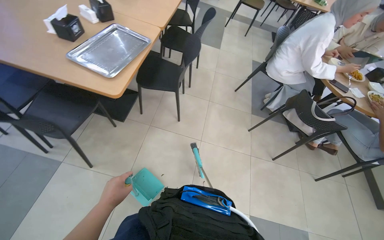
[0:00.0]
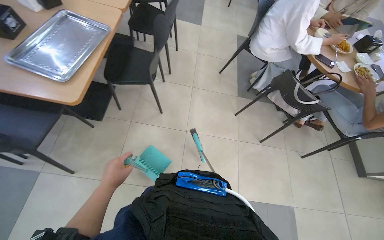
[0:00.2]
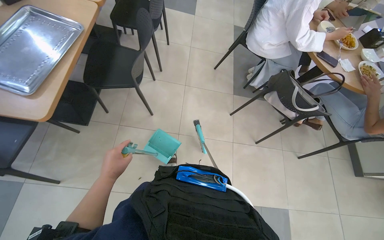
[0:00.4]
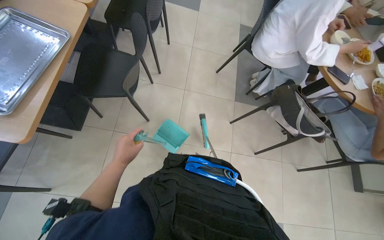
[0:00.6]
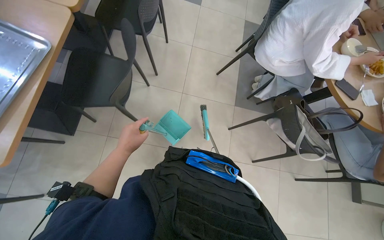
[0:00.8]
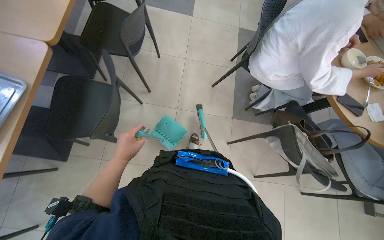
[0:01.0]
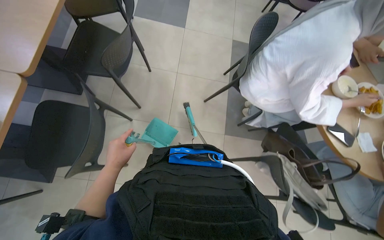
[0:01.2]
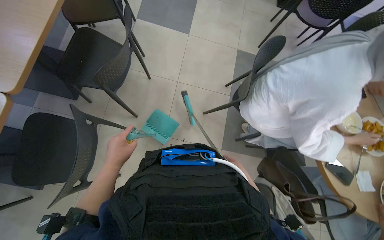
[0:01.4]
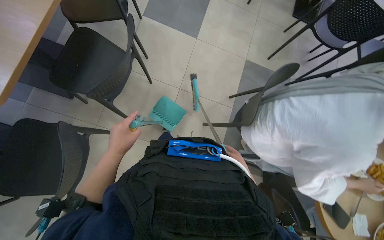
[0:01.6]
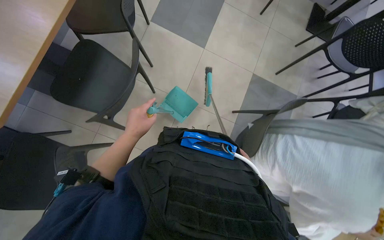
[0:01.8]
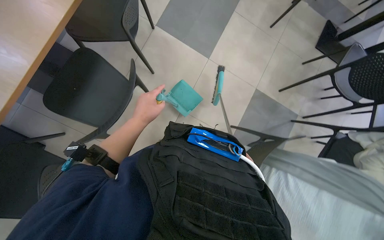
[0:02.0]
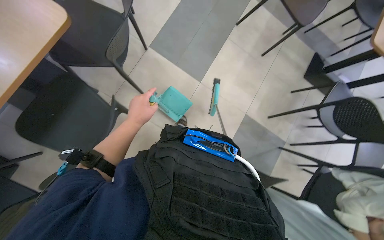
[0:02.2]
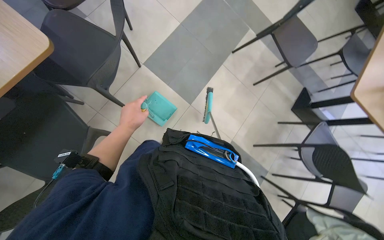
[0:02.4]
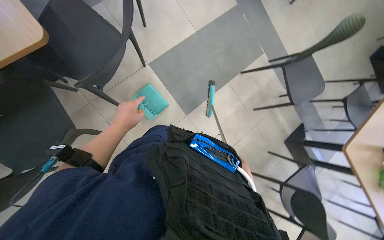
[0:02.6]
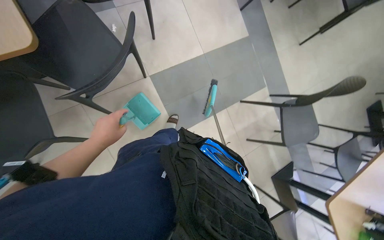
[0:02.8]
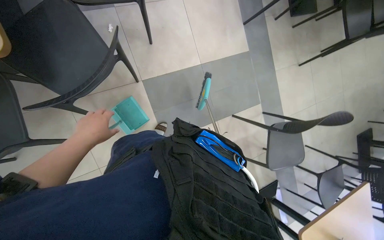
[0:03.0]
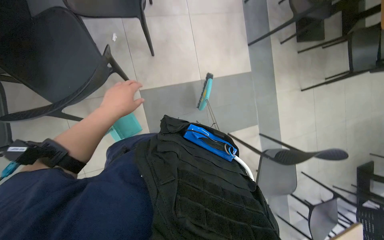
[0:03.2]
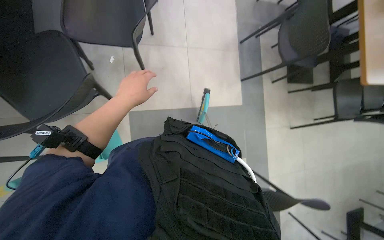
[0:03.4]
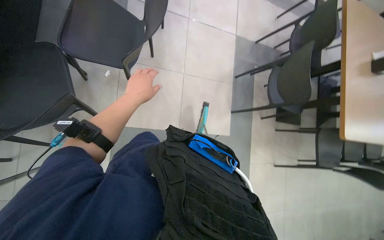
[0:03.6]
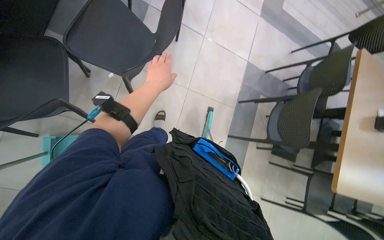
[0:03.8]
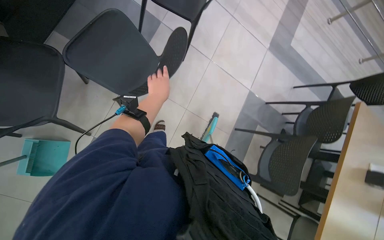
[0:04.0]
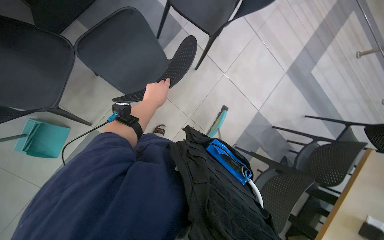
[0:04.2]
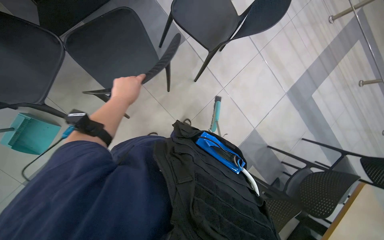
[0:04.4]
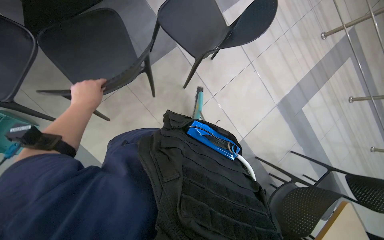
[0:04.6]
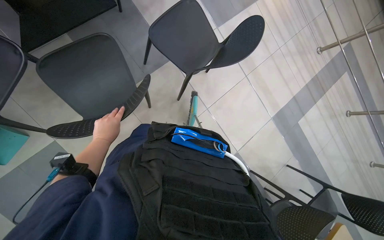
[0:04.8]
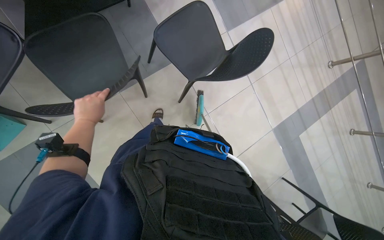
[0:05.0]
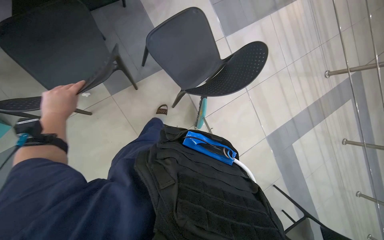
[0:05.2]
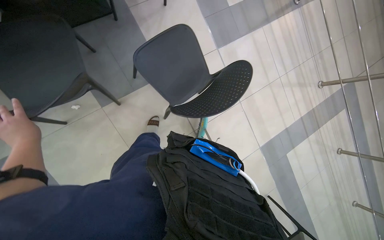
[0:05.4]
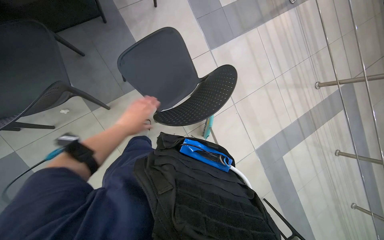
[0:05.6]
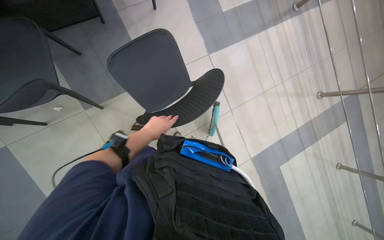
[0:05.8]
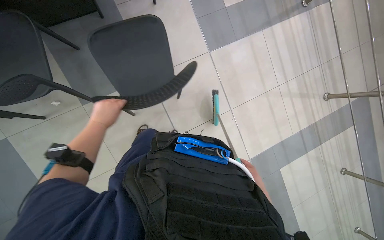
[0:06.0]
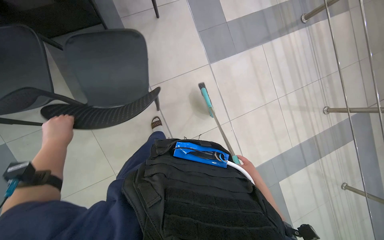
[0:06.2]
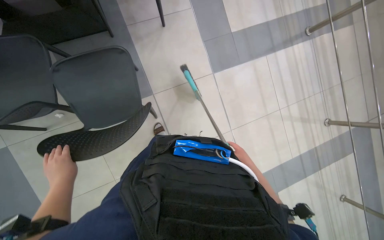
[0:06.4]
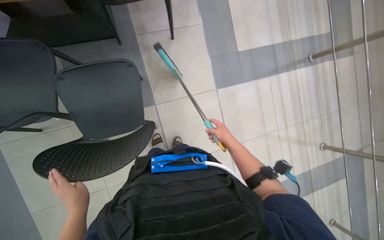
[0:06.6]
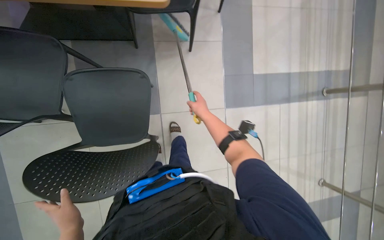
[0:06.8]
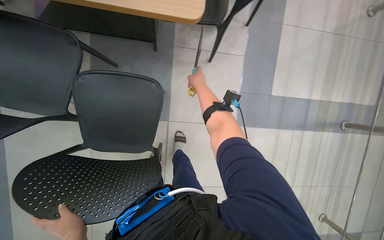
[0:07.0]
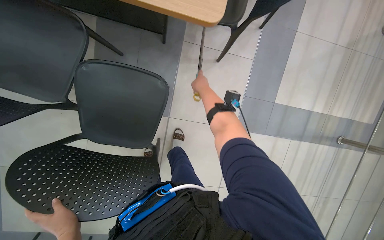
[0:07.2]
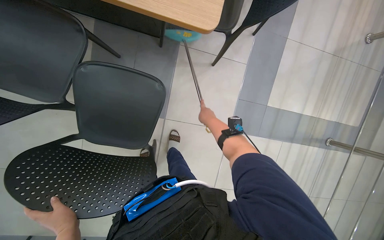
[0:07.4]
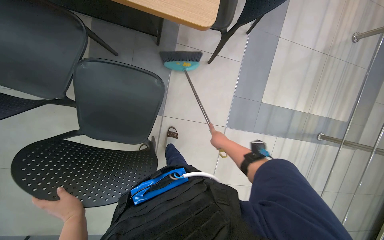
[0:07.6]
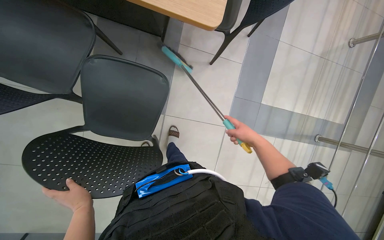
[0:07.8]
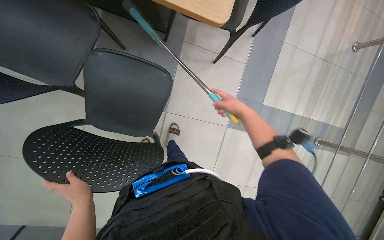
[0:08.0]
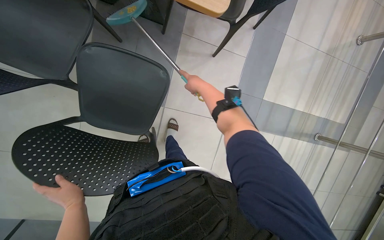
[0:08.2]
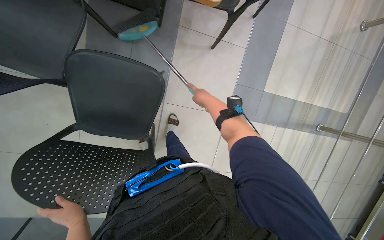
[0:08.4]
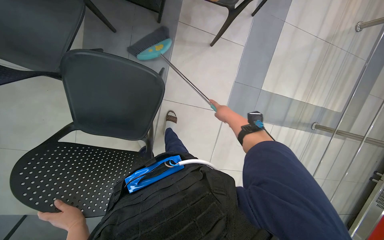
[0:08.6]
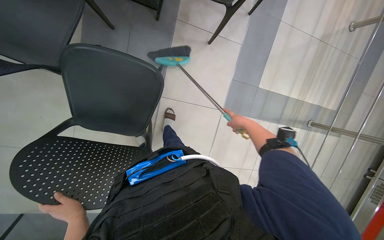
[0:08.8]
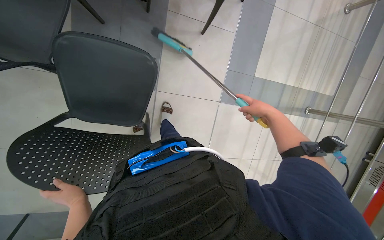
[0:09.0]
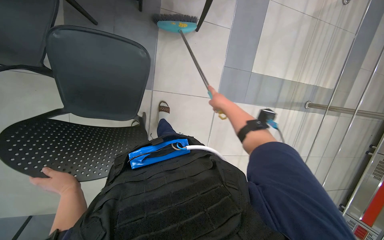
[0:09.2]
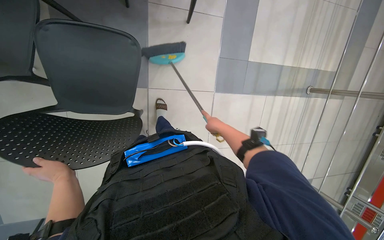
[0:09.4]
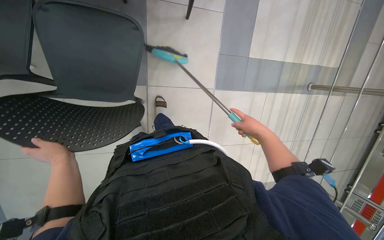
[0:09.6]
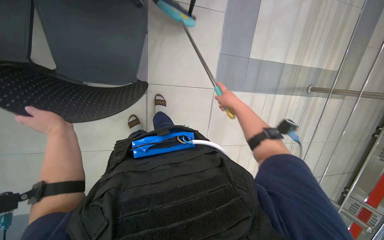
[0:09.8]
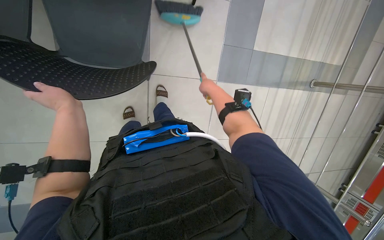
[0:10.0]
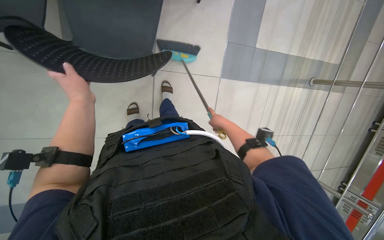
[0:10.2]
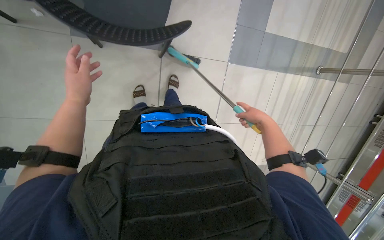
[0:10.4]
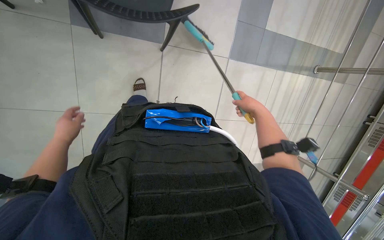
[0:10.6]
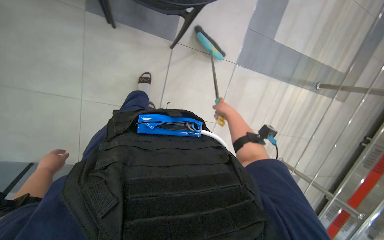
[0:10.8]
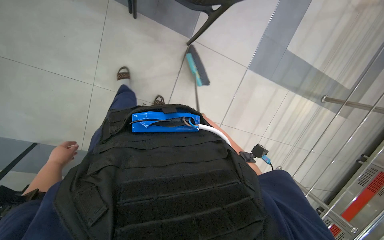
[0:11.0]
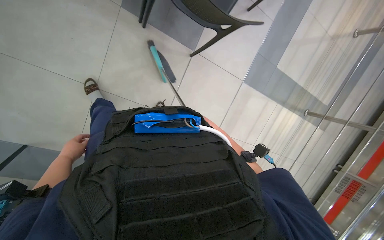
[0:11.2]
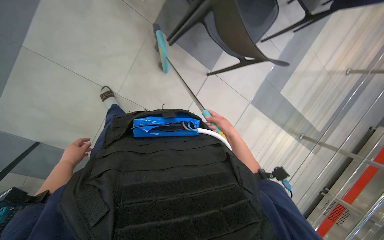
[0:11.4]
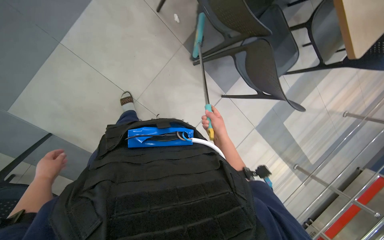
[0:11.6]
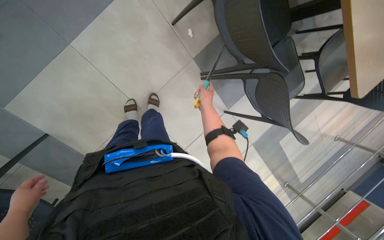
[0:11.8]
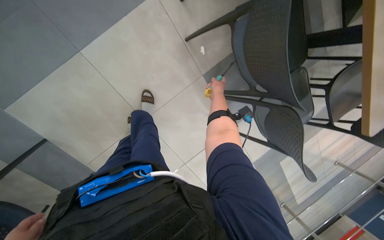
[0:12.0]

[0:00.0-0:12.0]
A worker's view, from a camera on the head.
Job: sweeping floor.
The whole recording: Sweeping cafeteria floor. The worker sweeps the cafeteria floor with a squeegee and dustpan, then disposes of the collected debris.
0:00.0 to 0:01.6: The head travels some 1.5 m. The wearer looks about 20 degrees further downward.
0:01.6 to 0:03.0: The camera travels about 1 m. The scene turns approximately 50 degrees clockwise in the picture.
0:03.0 to 0:04.4: The wearer moves about 70 cm. The view tilts some 25 degrees upward. Everything in view rotates some 60 degrees clockwise.
0:04.4 to 0:06.0: The camera travels roughly 70 cm.
0:06.0 to 0:07.6: The camera is carried about 40 cm. The scene turns approximately 35 degrees clockwise in the picture.
0:07.6 to 0:09.0: The right hand travels nearer to the camera and to the right by approximately 15 cm.
0:09.0 to 0:10.4: The right hand moves left and right over approximately 20 cm, changing direction 3 times, while the left hand moves up the picture, about 20 cm.
0:10.4 to 0:12.0: The wearer moves roughly 80 cm. The camera is aimed some 15 degrees further to the right. Everything in view rotates some 45 degrees clockwise.

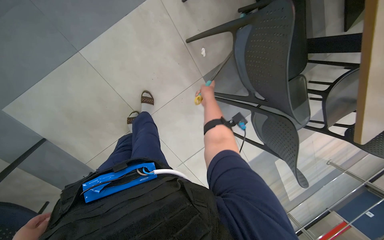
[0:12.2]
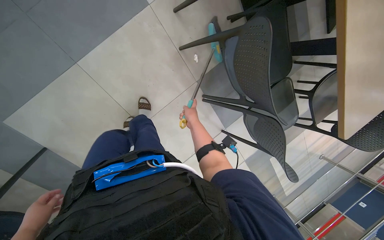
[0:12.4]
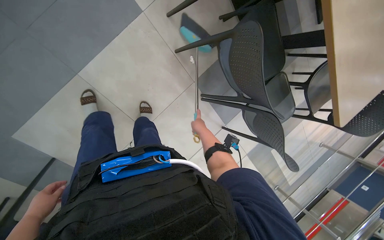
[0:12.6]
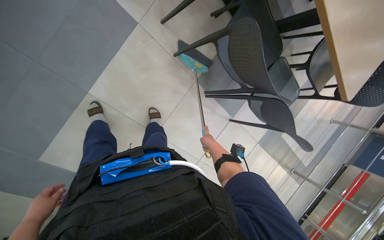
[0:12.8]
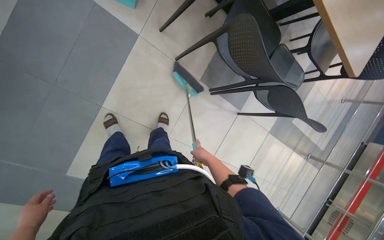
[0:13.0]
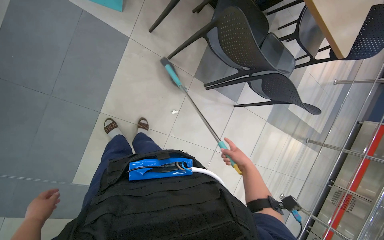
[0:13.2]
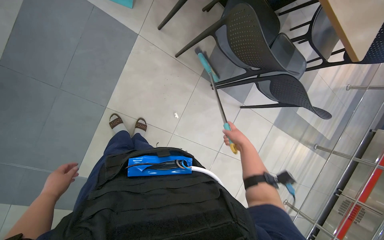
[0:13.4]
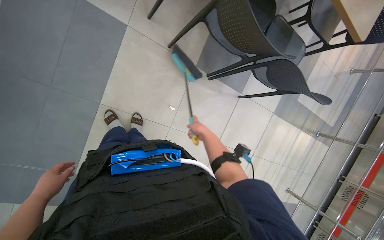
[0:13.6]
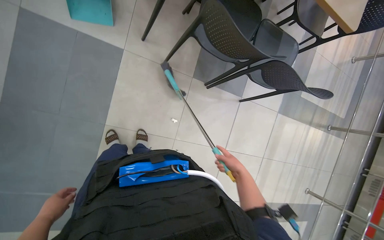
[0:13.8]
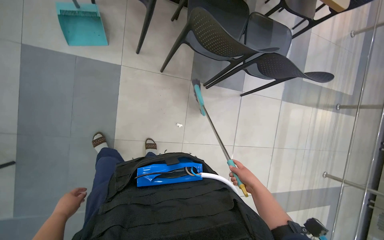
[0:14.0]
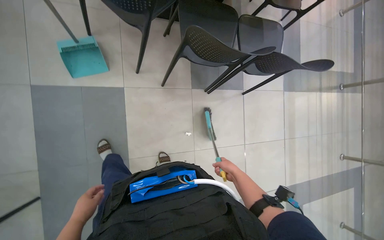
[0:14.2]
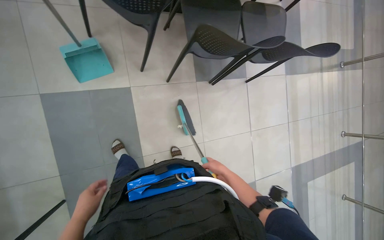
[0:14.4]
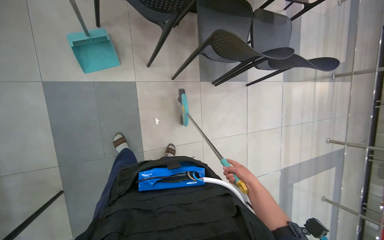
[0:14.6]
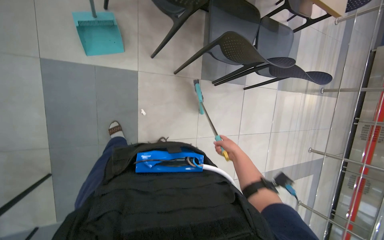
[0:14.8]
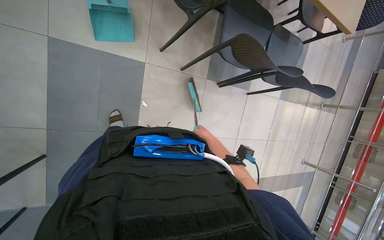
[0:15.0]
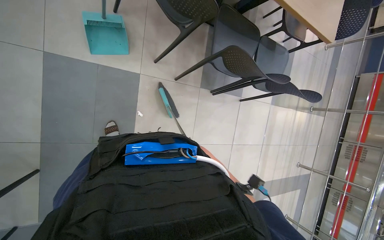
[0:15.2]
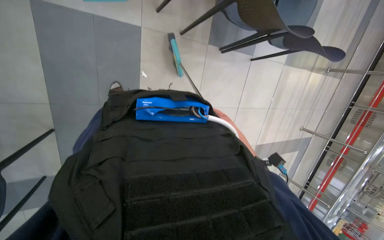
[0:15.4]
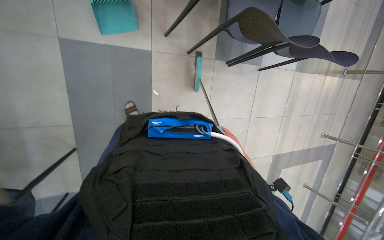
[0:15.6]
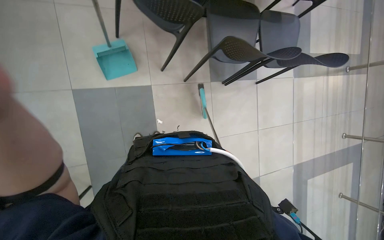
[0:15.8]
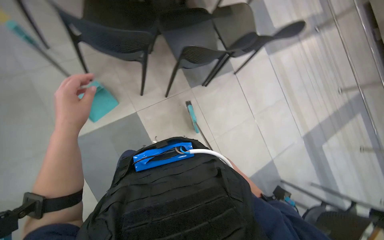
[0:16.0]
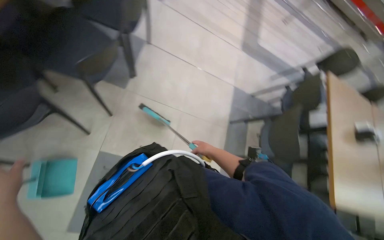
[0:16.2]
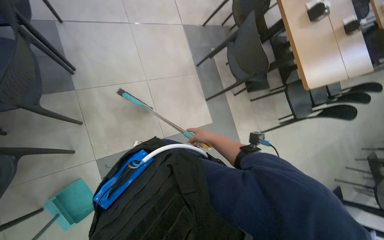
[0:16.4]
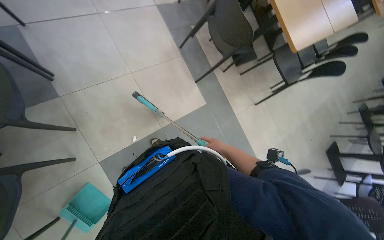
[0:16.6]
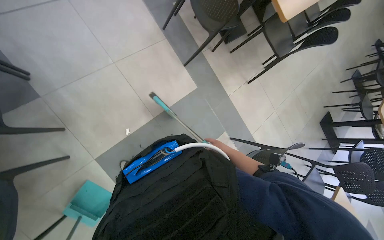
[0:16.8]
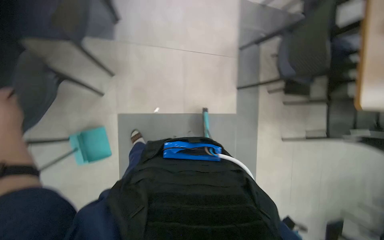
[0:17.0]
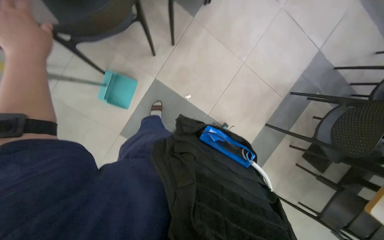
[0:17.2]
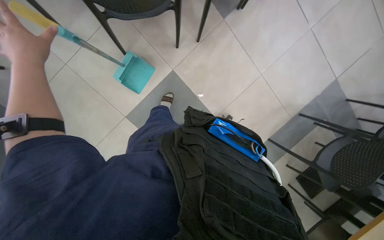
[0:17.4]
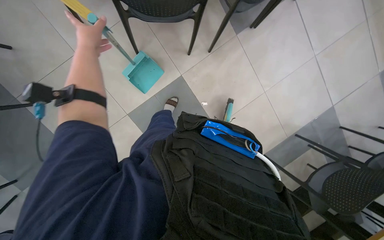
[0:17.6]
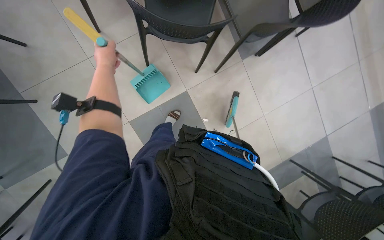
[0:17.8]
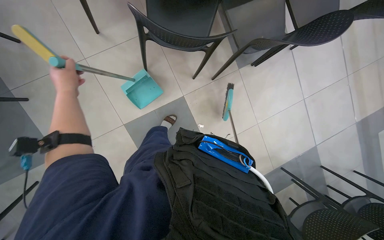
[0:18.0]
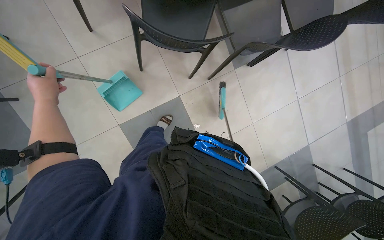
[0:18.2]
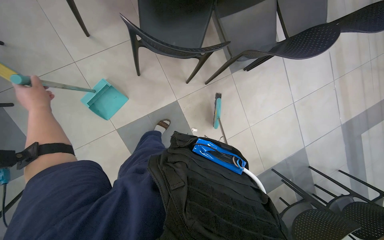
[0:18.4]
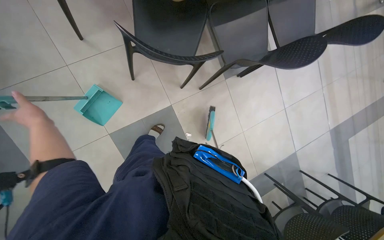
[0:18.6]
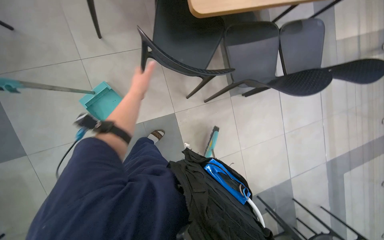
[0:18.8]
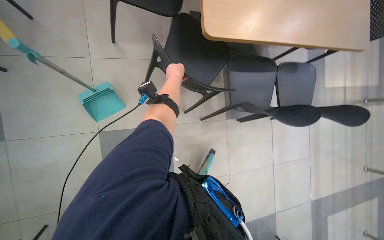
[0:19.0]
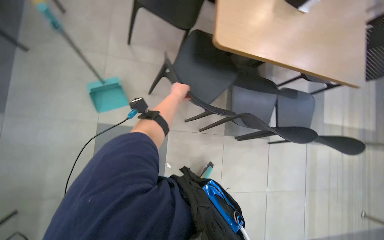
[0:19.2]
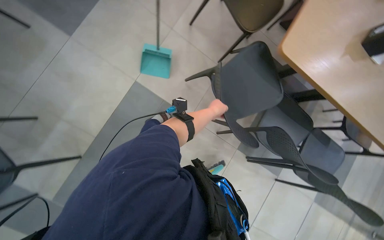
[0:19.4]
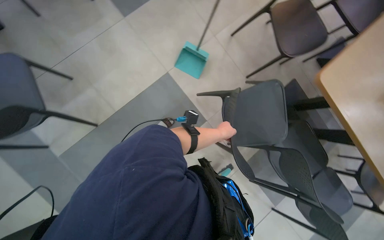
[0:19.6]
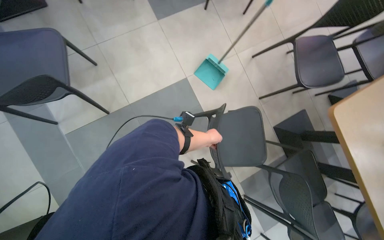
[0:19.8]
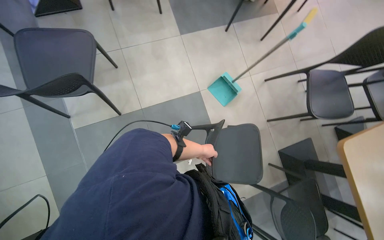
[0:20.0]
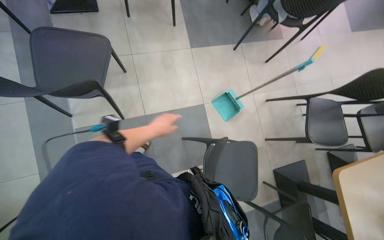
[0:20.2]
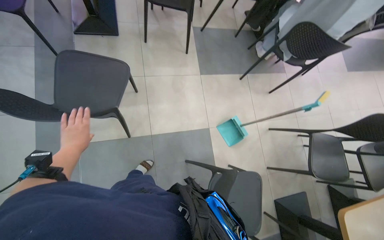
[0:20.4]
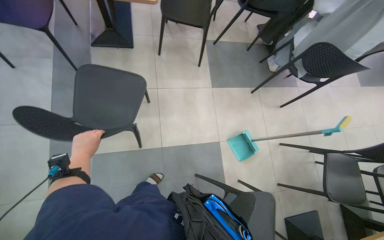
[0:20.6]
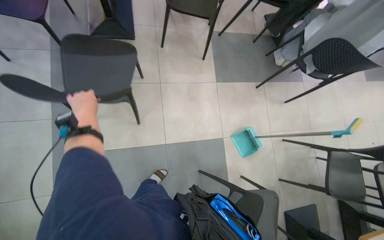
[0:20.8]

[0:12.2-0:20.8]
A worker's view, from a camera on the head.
Job: sweeping floor.
The whole recording: Sweeping cafeteria floor. The worker sweeps the cafeteria floor with a squeegee and dustpan, then disposes of the collected debris.
0:12.2 to 0:13.6: The scene turns approximately 30 degrees counterclockwise in the picture. The right hand moves down the picture and nearer to the camera, some 30 cm.
0:15.0 to 0:16.6: The view tips downward by about 20 degrees. The scene rotates counterclockwise by roughly 120 degrees.
0:16.6 to 0:18.0: The scene rotates clockwise by roughly 95 degrees.
0:18.0 to 0:19.4: The scene rotates clockwise by some 55 degrees.
0:19.4 to 0:20.8: The head travels approximately 50 cm. Everything in view rotates roughly 50 degrees clockwise.
